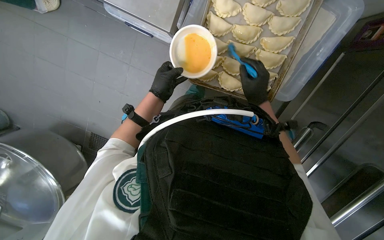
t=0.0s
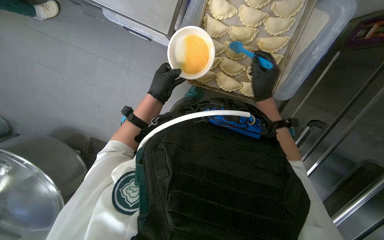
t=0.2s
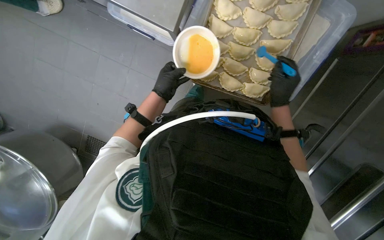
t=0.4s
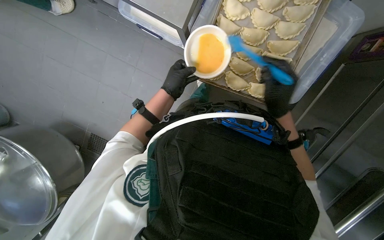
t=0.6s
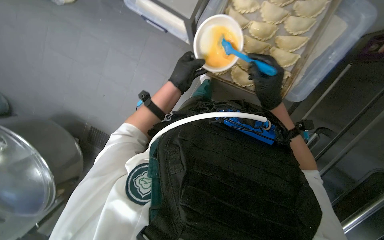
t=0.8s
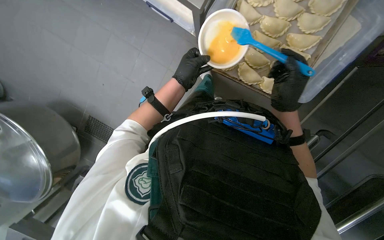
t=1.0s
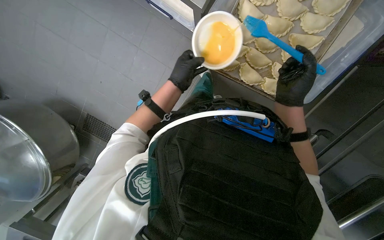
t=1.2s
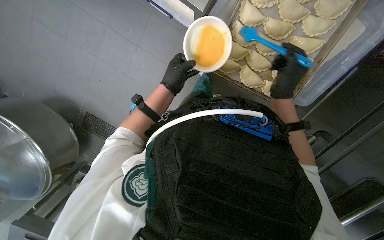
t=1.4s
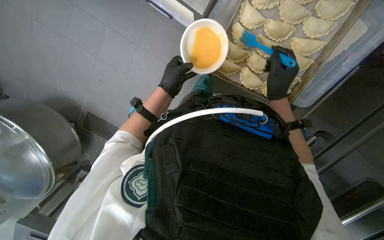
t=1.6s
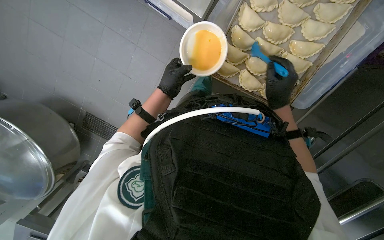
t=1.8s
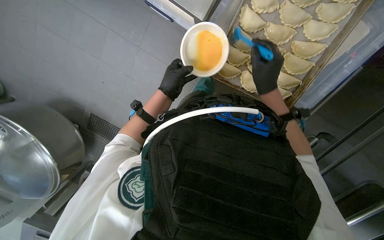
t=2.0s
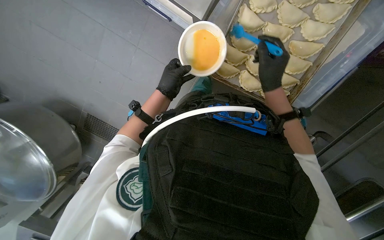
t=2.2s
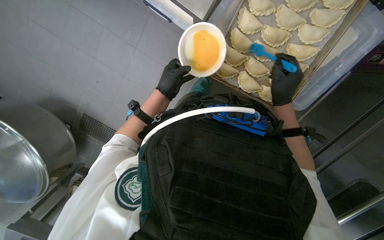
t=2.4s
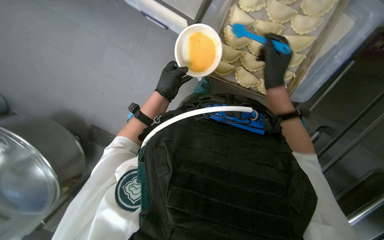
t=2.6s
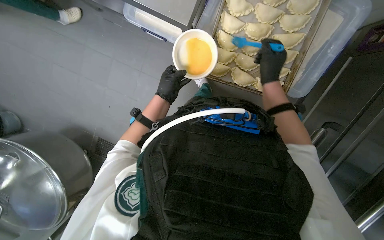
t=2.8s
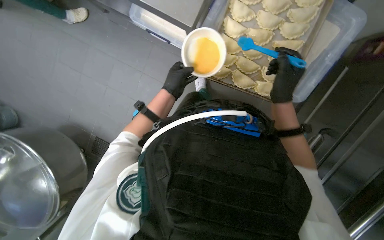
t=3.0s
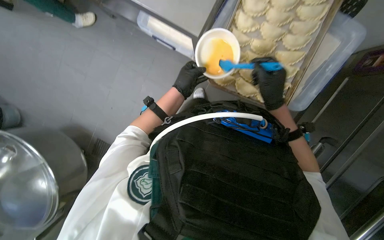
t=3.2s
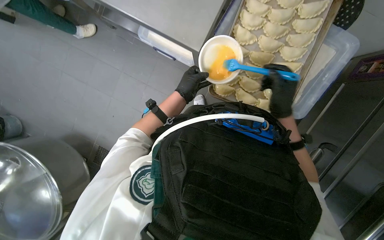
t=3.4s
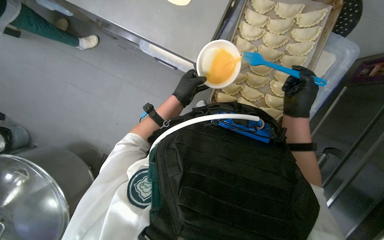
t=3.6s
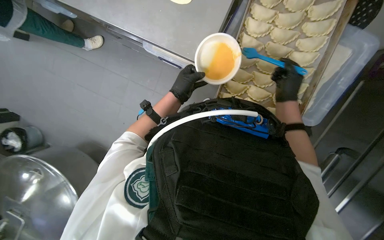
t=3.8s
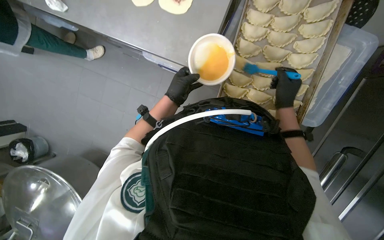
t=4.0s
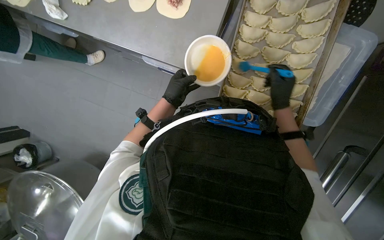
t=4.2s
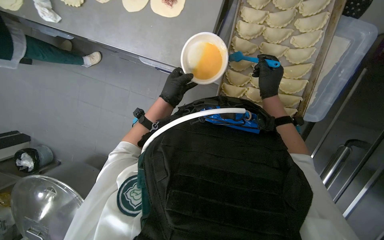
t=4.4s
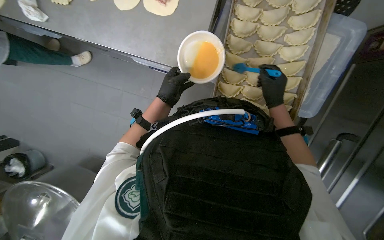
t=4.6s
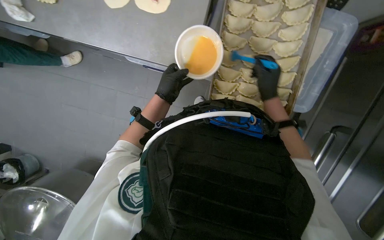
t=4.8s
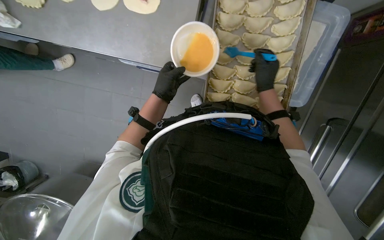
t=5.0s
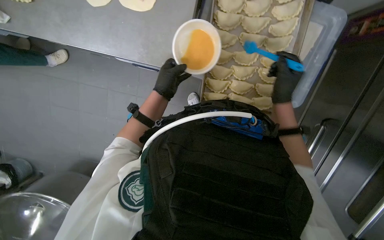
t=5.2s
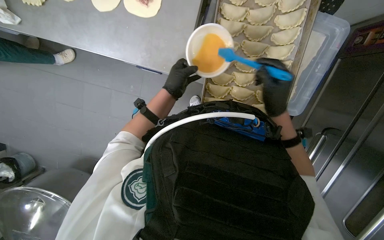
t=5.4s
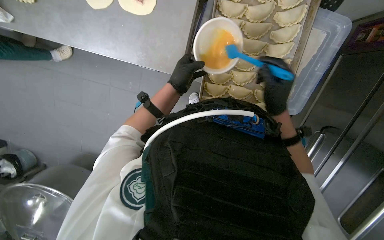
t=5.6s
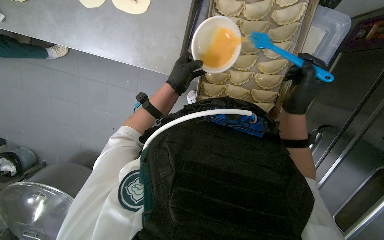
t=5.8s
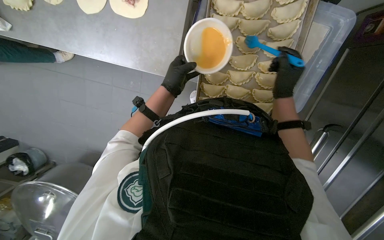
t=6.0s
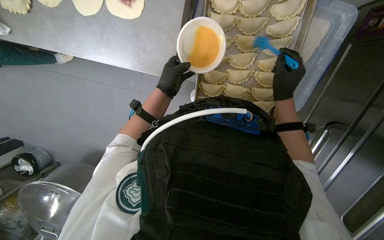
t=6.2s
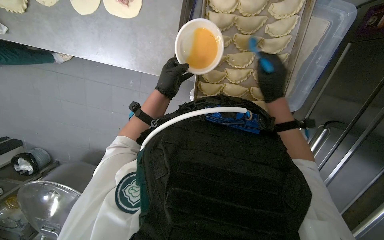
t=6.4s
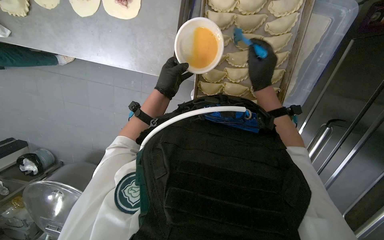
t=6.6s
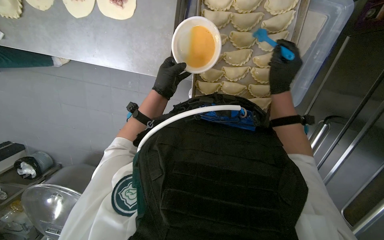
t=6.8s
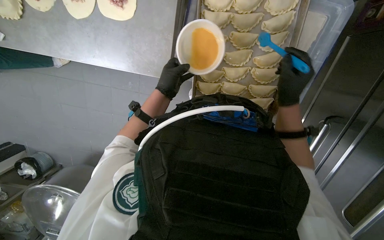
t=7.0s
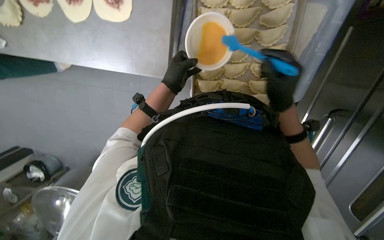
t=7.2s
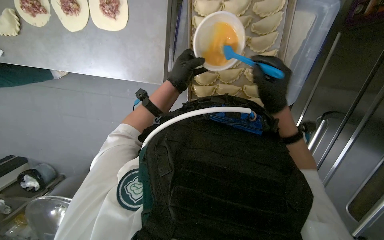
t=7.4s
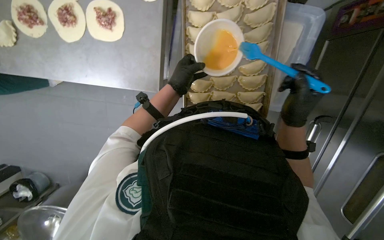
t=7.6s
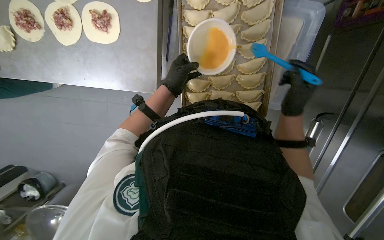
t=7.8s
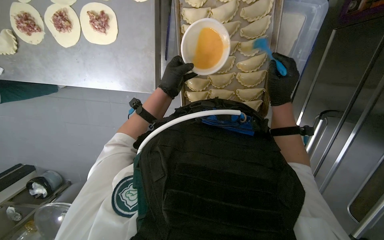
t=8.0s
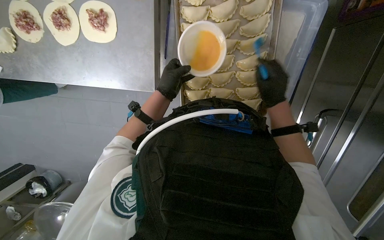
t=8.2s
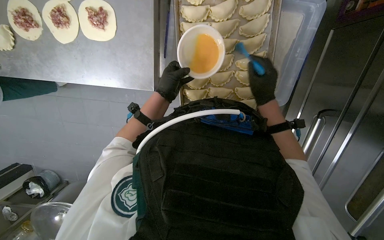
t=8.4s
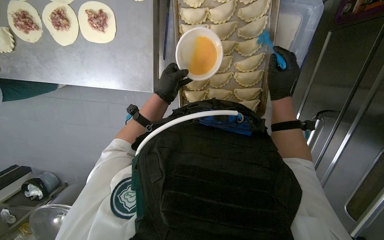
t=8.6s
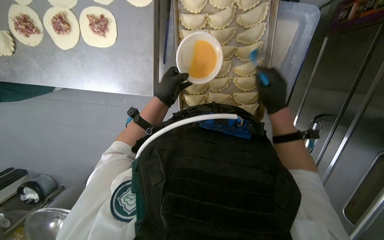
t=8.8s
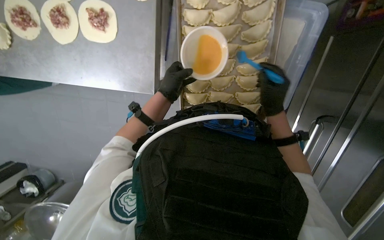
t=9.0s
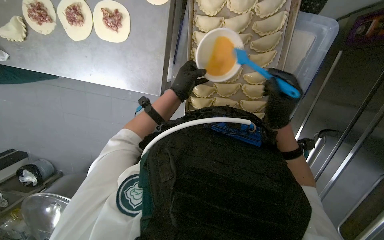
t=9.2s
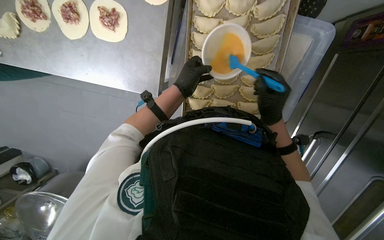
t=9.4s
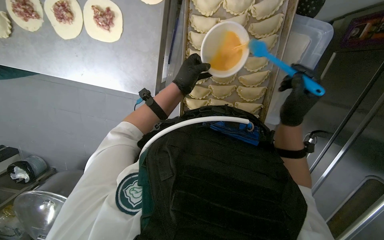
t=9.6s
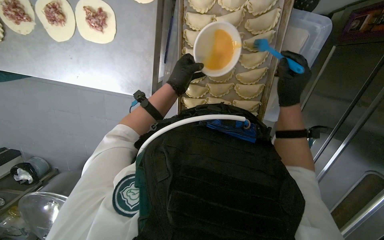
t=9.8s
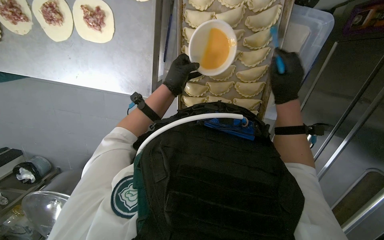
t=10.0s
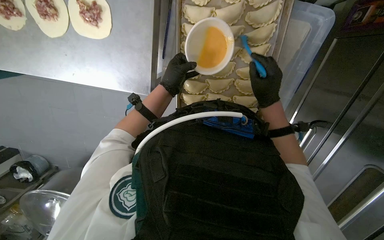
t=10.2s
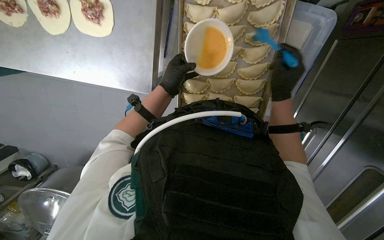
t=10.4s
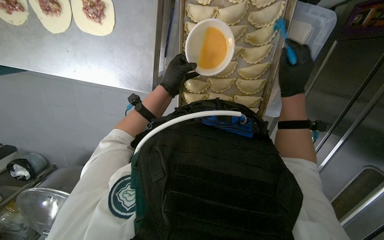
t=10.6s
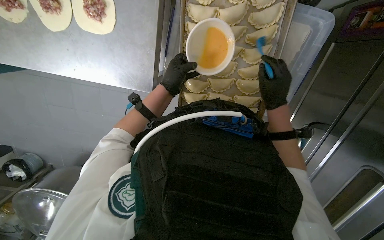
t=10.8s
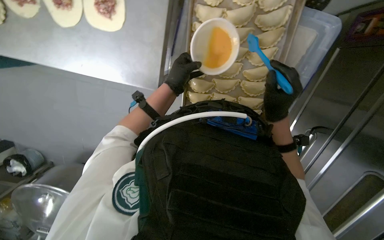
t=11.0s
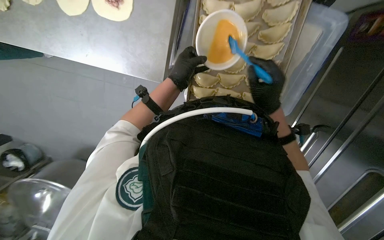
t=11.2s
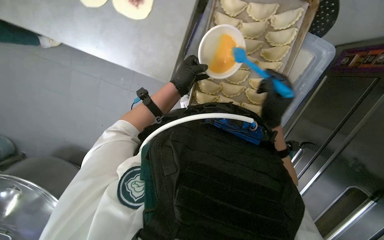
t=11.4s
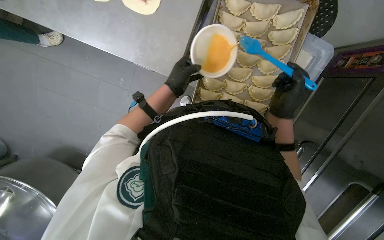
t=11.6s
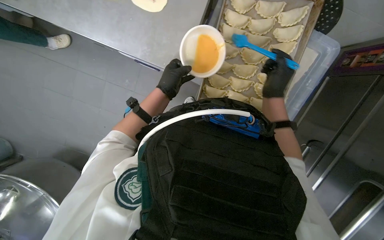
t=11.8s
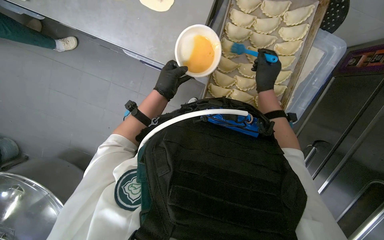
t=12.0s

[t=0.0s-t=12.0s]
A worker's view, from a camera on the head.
Job: preparing food.
The whole recording: Brushing egg wash on dumplings. The worker uses a brush to apply egg wash to the raw dumplings on a baking sheet.
t=0.0s to t=1.6s: The hands work in one place, with small movements.
t=1.6s to t=3.0s: The hands stay close to where they were, moving slightly.
t=3.0s to t=4.4s: The camera pitches upward, by about 15 degrees. The right hand moves farther from the camera, approximately 10 cm.
t=6.0s to t=7.6s: The right hand travels down the picture and nearer to the camera by approximately 15 cm.

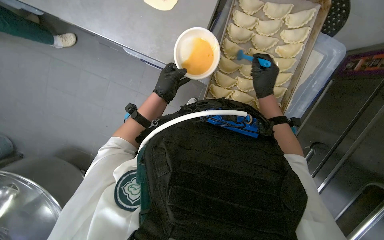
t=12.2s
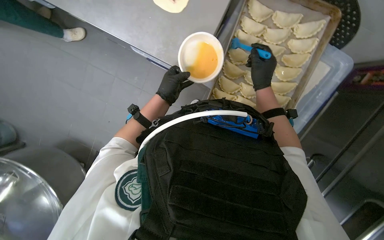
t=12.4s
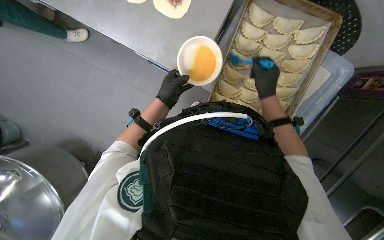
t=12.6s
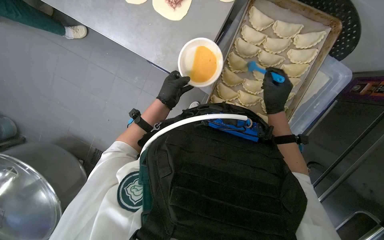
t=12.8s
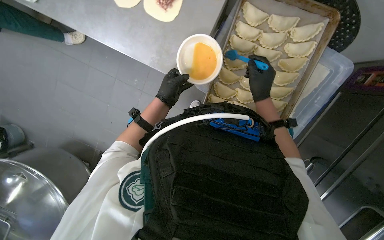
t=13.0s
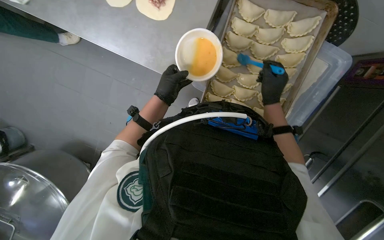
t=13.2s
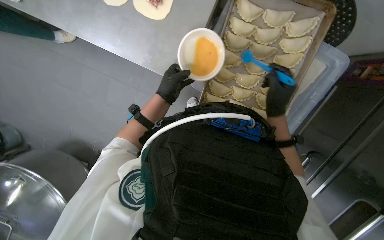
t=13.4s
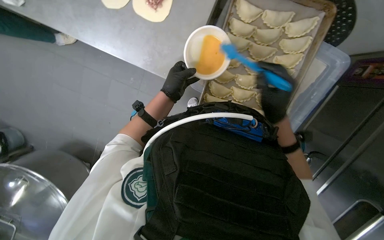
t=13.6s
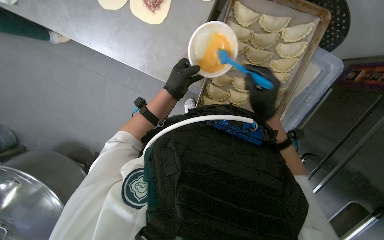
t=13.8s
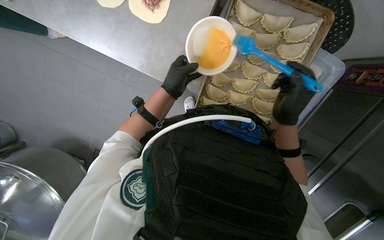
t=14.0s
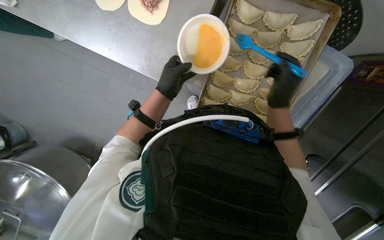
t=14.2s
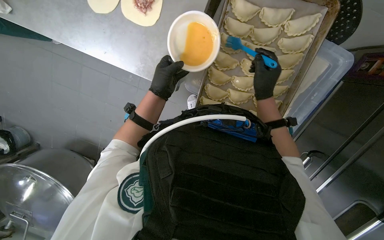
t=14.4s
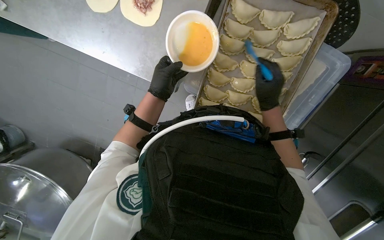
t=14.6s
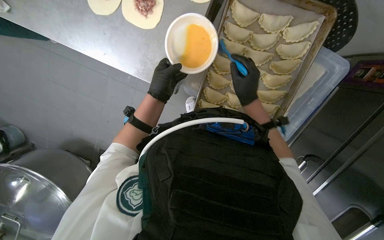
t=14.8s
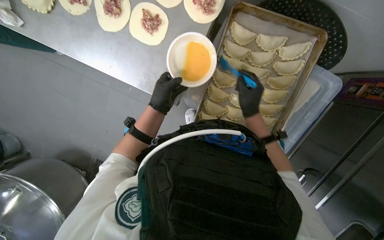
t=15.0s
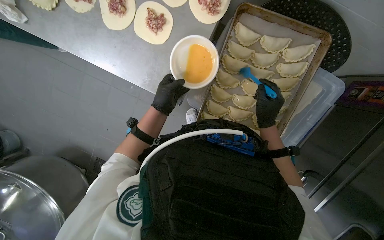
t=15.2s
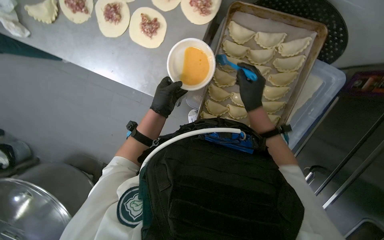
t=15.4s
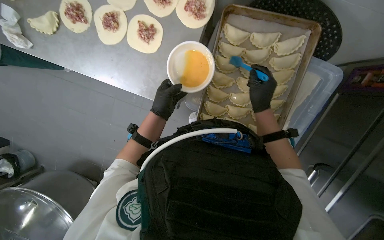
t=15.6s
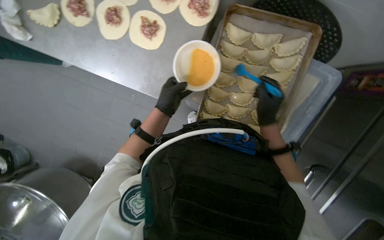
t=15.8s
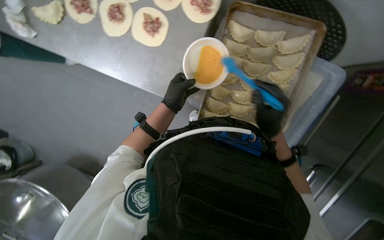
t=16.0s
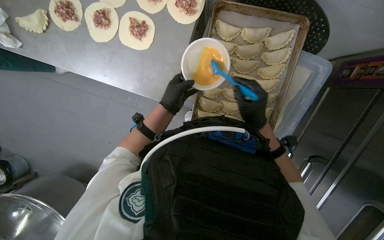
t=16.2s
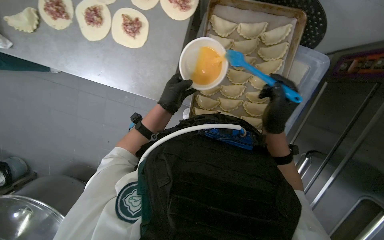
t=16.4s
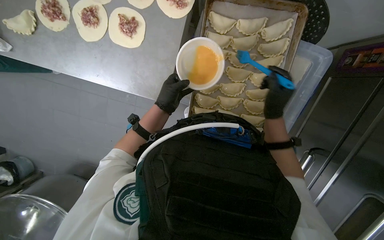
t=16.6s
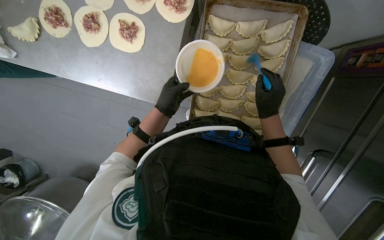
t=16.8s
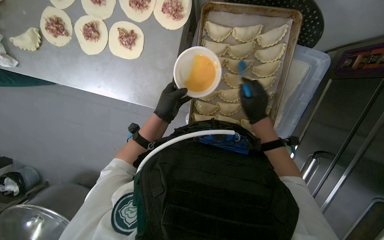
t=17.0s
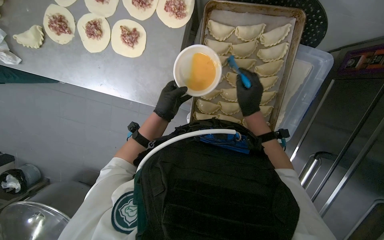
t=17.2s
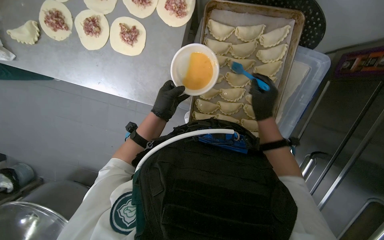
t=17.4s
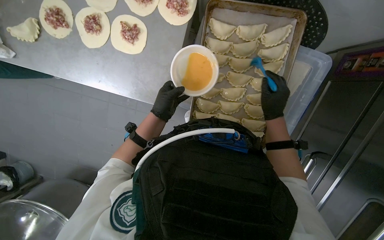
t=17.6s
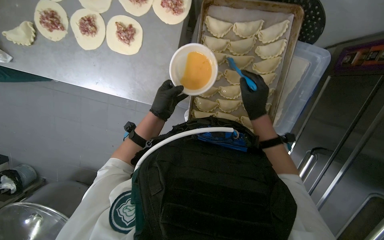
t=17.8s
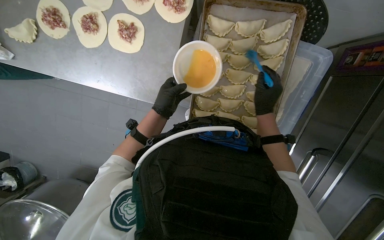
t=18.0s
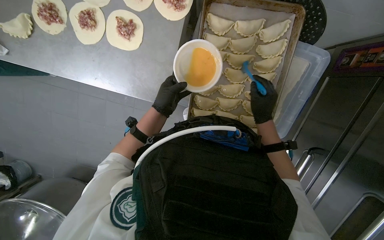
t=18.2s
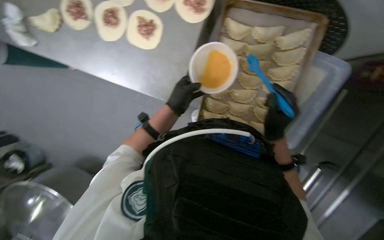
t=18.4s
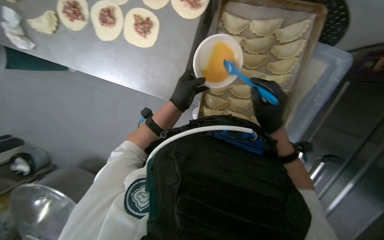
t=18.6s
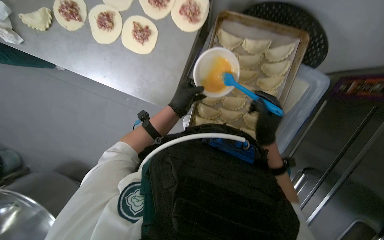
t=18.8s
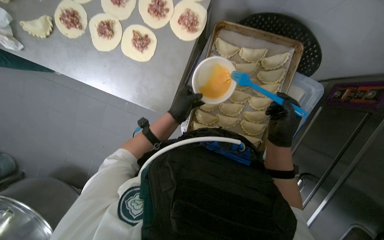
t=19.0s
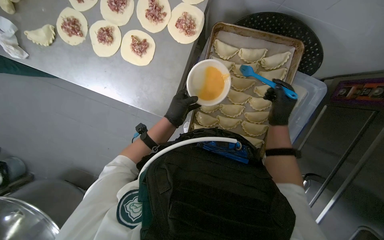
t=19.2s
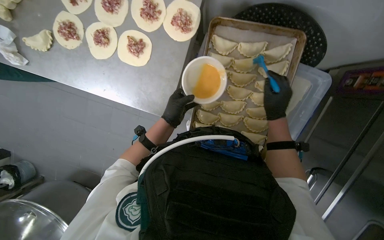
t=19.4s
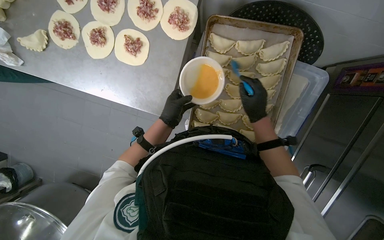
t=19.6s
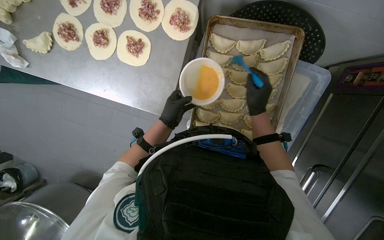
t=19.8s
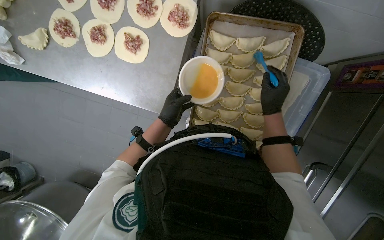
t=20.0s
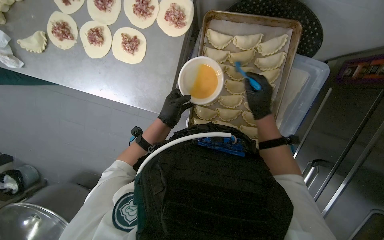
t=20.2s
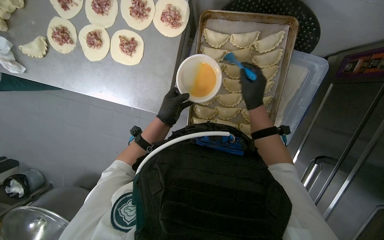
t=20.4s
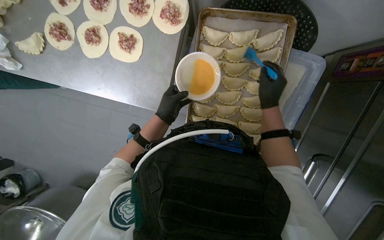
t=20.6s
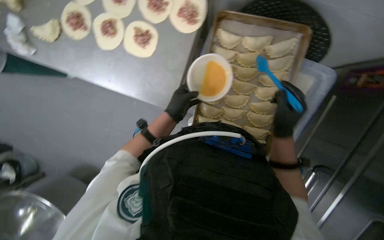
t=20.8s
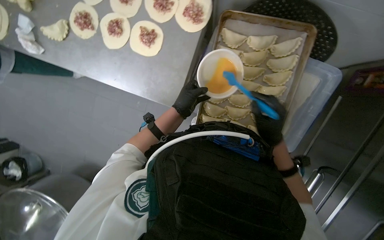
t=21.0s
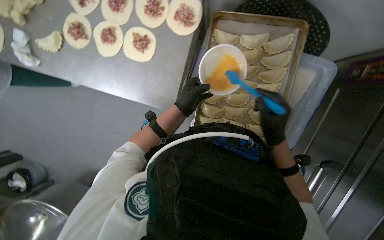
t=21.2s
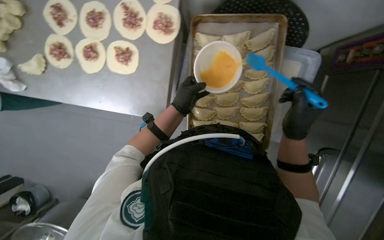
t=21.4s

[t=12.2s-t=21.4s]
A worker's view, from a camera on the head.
Job: preparing food.
The whole recording: Brushing egg wash on dumplings. The worker uses a brush to apply egg wash to the raw dumplings on a baking sheet.
t=12.2s to t=13.8s: The right hand travels nearer to the camera by roughly 10 cm.
t=16.8s to t=18.4s: The hands make small movements and keep their place.
t=18.4s to t=19.8s: The right hand is displaced up the picture by some 10 cm.
t=19.8s to t=21.4s: The right hand travels down the picture and nearer to the camera by roughly 15 cm.
